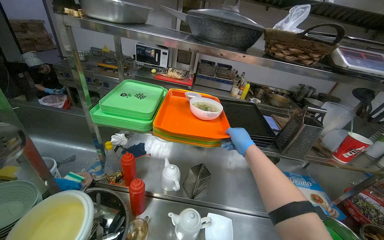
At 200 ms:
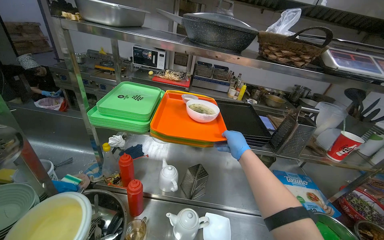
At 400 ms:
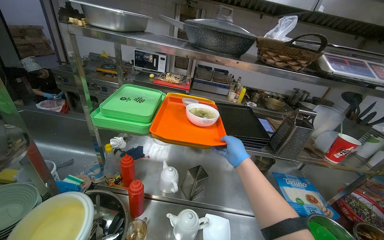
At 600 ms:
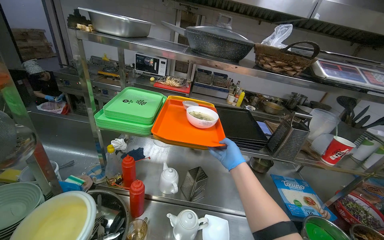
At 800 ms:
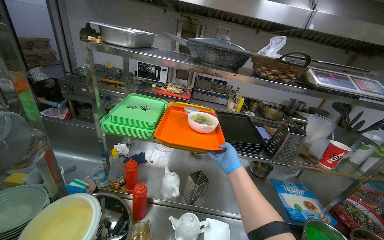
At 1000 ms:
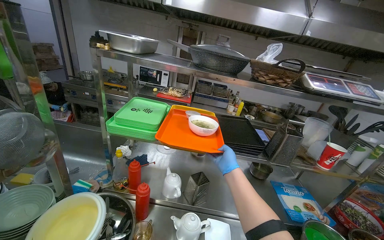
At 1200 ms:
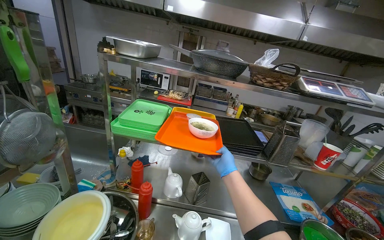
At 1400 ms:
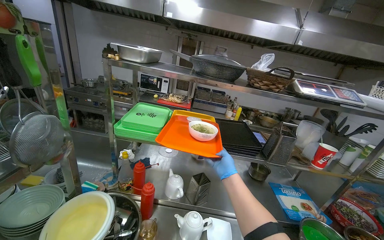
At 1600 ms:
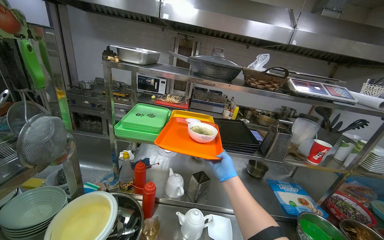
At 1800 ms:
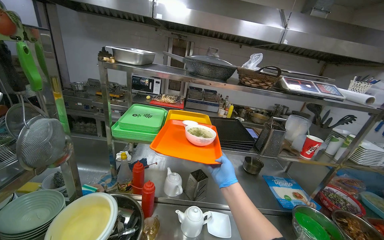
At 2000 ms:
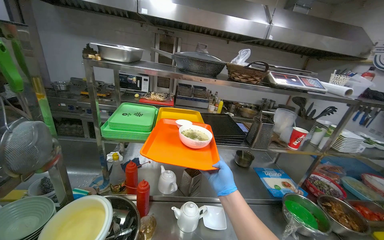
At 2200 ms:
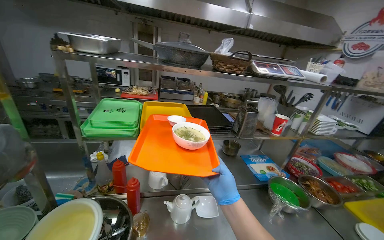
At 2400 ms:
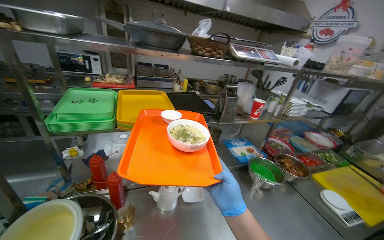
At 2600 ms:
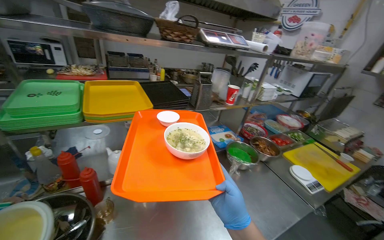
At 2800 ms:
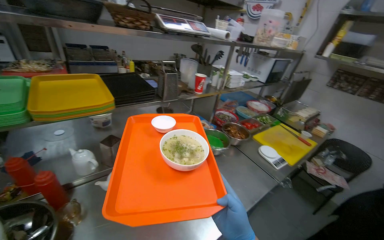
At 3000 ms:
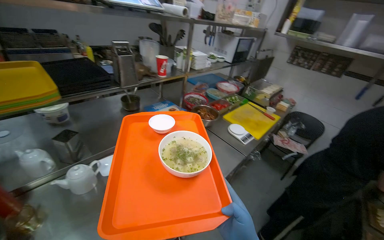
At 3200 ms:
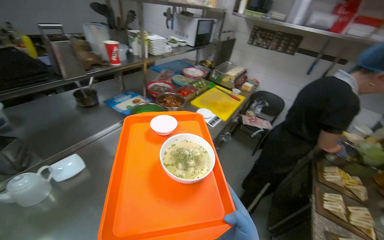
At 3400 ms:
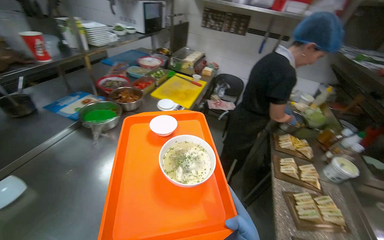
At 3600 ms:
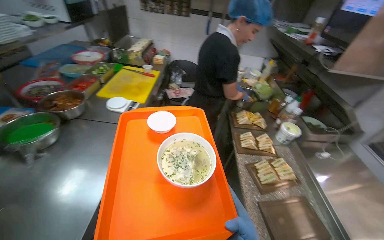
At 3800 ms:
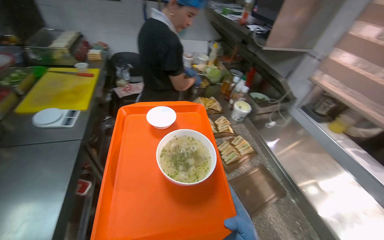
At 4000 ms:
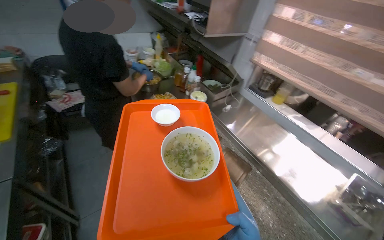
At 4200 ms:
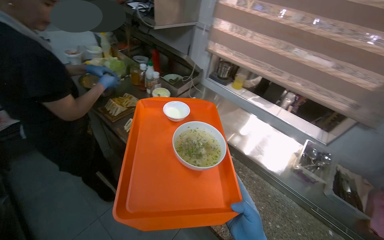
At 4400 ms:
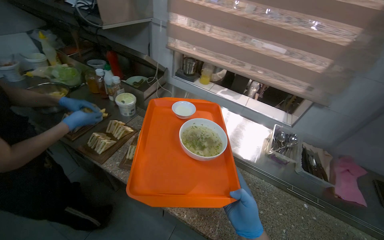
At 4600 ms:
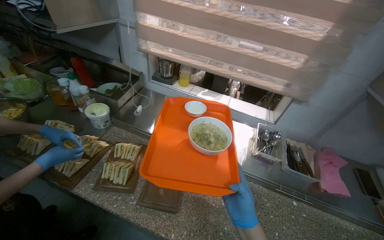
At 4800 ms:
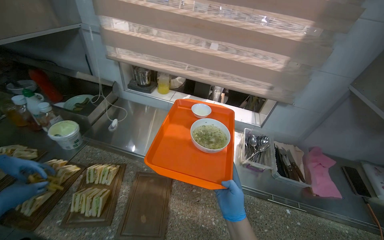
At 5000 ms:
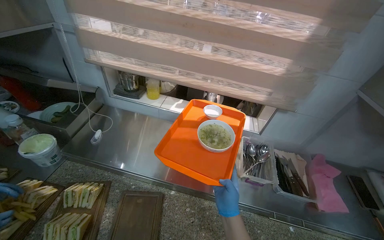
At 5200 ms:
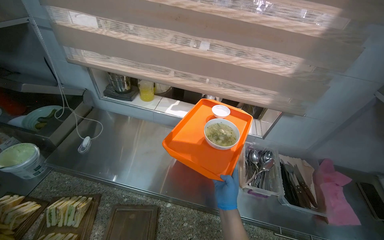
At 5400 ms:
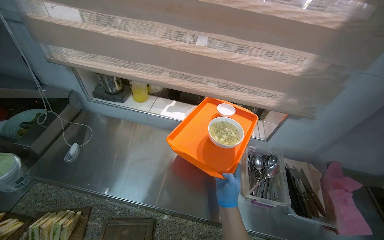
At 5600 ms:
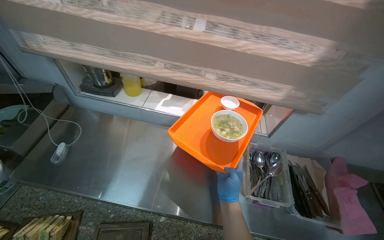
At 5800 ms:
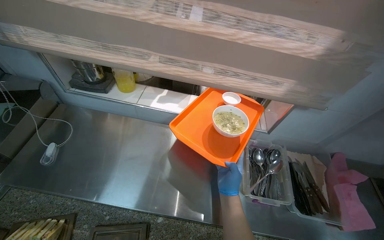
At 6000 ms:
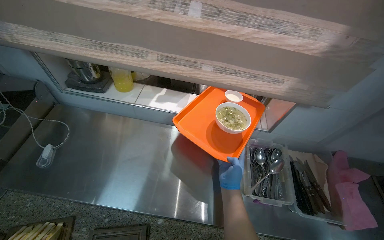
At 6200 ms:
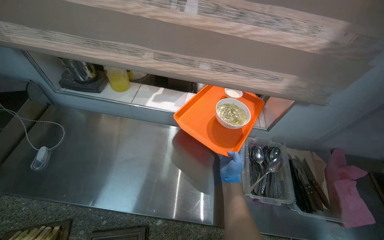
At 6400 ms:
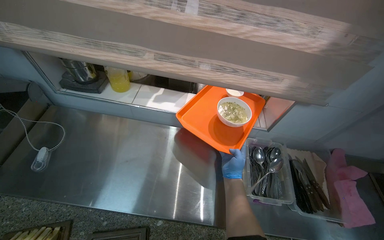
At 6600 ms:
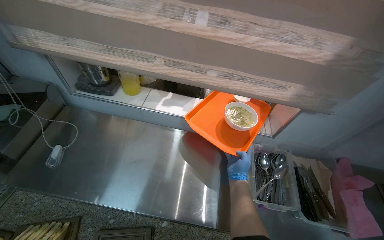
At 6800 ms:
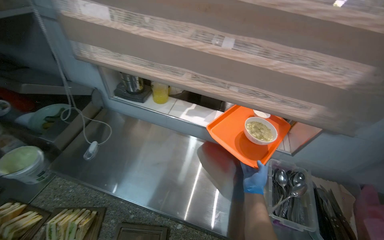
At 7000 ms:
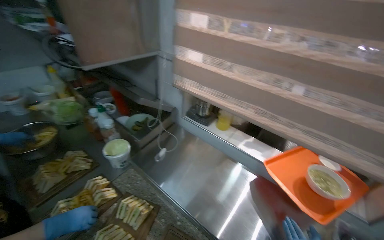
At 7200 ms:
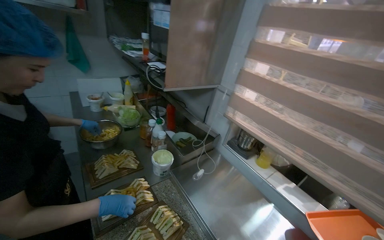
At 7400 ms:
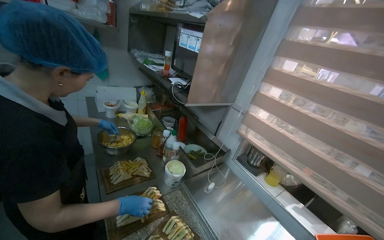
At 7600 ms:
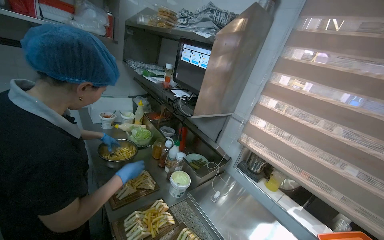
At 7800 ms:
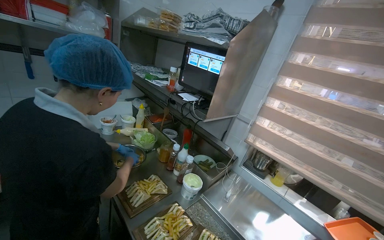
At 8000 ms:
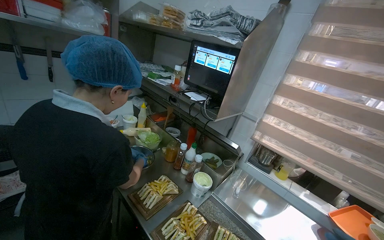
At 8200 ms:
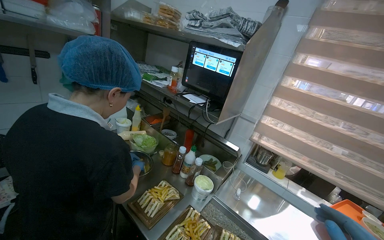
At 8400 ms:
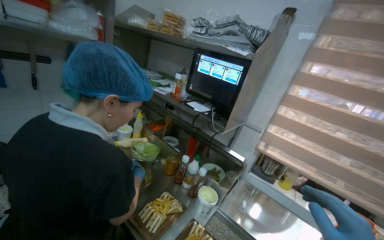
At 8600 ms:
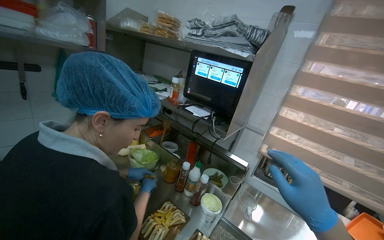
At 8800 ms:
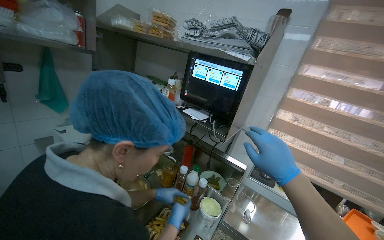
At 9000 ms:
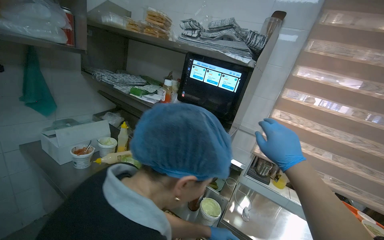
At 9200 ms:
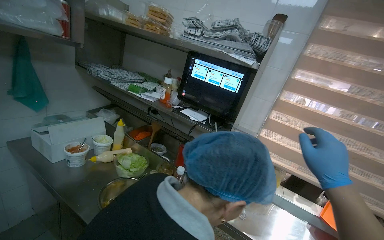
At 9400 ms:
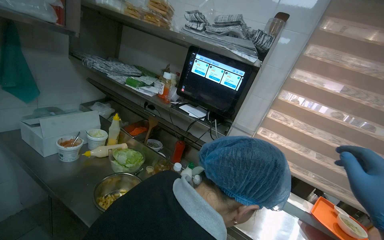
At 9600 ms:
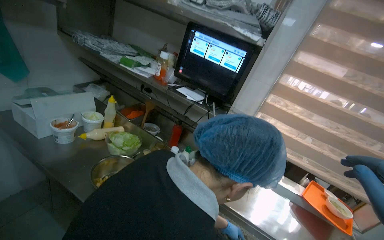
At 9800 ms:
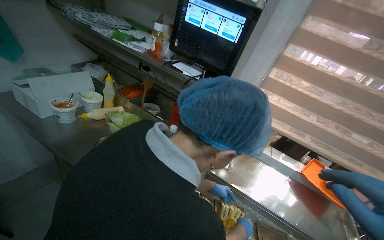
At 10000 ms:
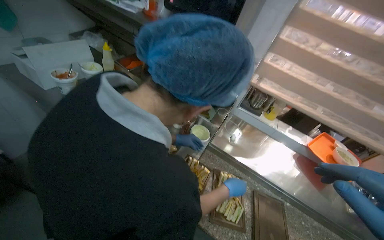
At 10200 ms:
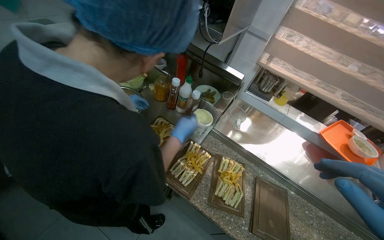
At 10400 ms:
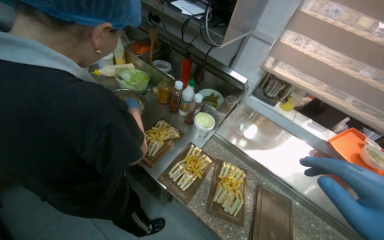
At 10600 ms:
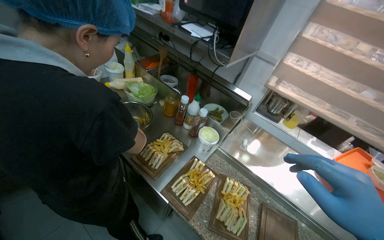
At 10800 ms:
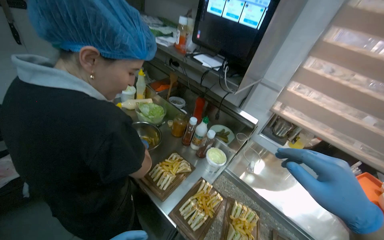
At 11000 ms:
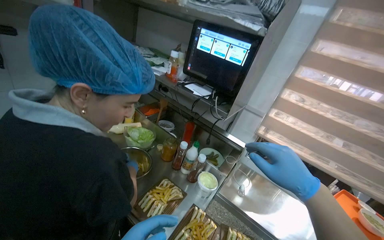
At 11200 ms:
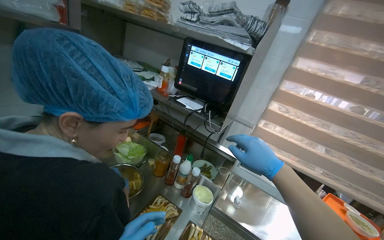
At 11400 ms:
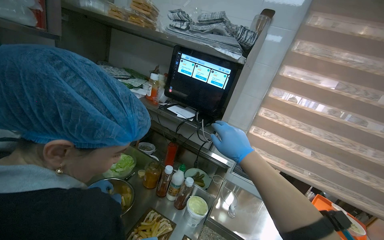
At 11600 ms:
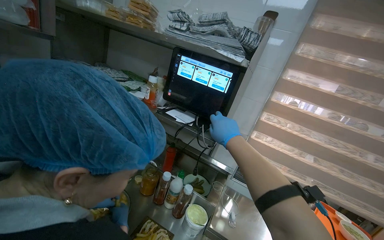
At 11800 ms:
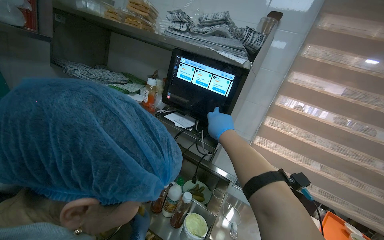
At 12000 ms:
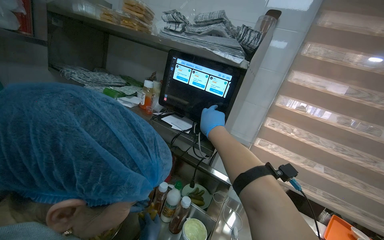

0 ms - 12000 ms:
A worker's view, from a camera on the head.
Job: preparing food.
The whole recording: Serving food into bowl. The worker scoops cooked food from a pot into a small white bowl.
0 ms - 1600 ms: The right hand moves down the picture, roughly 10 cm.
1600 ms - 3000 ms: The head turns to the right by approximately 45 degrees. The wearer looks roughly 20 degrees further downward.
3000 ms - 4400 ms: The wearer moves some 50 cm. The wearer looks some 105 degrees further to the right. The view tilts approximately 25 degrees downward.
4400 ms - 6000 ms: The wearer moves some 60 cm. The wearer looks approximately 20 degrees further to the right.
6000 ms - 7600 ms: The camera travels some 60 cm. The head turns to the left by roughly 45 degrees. The view tilts approximately 30 degrees upward.
7600 ms - 9000 ms: The wearer moves approximately 50 cm. The camera sweeps to the right, by roughly 20 degrees.
9000 ms - 10400 ms: The camera pitches downward, by about 25 degrees.
10400 ms - 12000 ms: The view tips upward by some 25 degrees.

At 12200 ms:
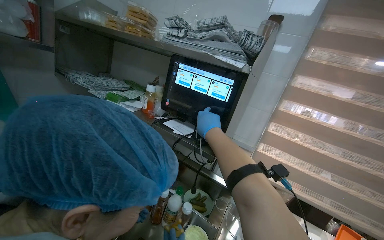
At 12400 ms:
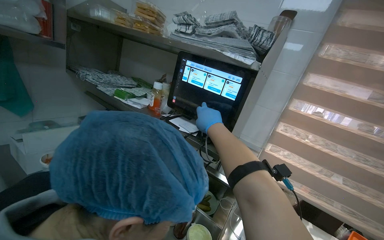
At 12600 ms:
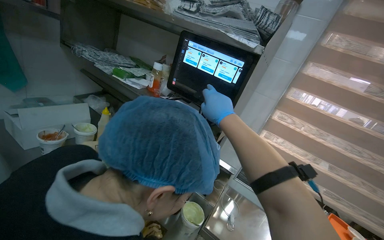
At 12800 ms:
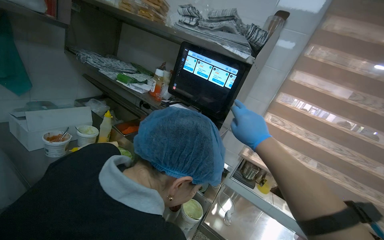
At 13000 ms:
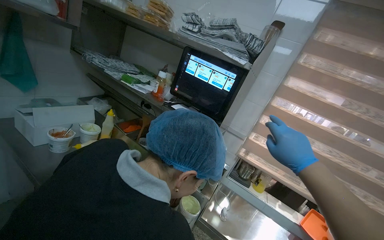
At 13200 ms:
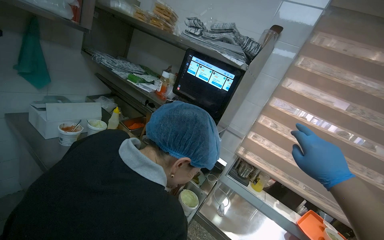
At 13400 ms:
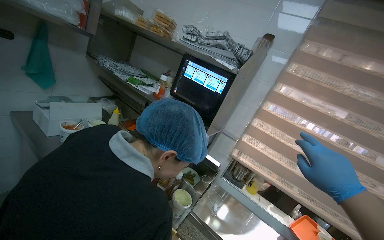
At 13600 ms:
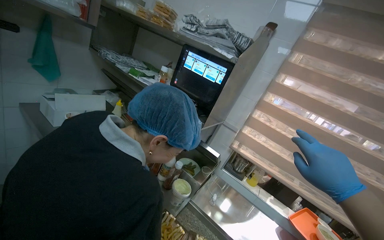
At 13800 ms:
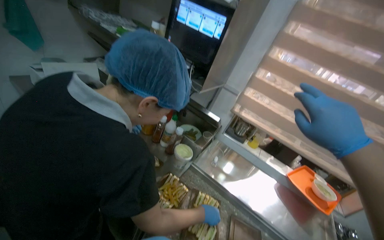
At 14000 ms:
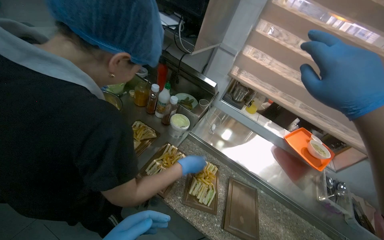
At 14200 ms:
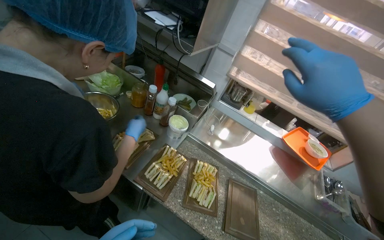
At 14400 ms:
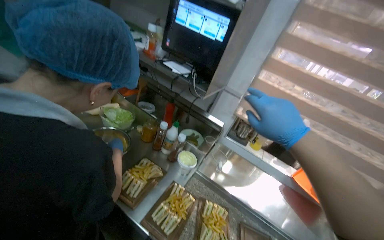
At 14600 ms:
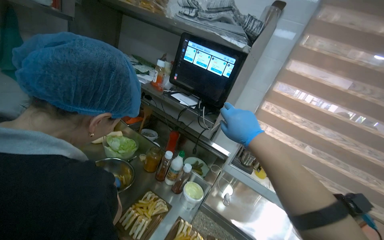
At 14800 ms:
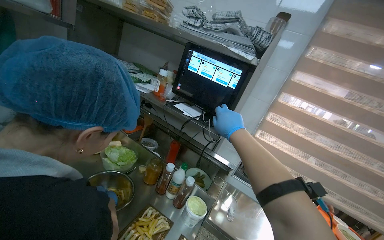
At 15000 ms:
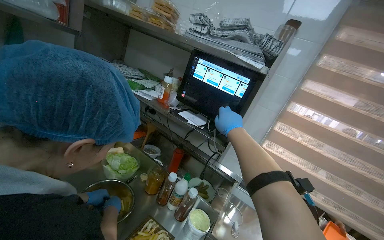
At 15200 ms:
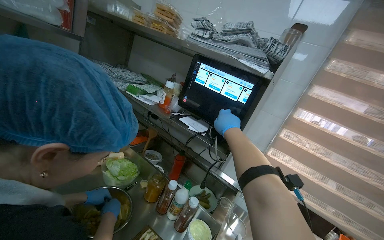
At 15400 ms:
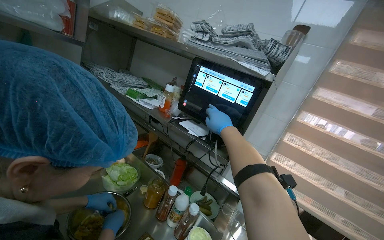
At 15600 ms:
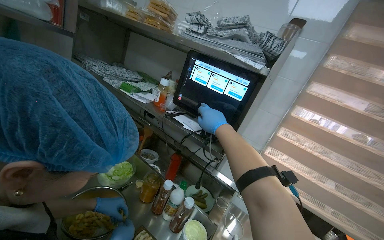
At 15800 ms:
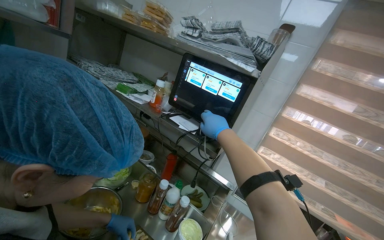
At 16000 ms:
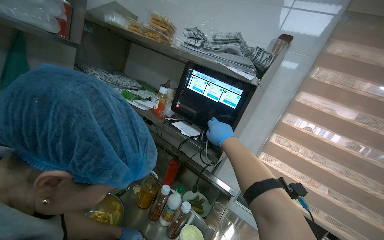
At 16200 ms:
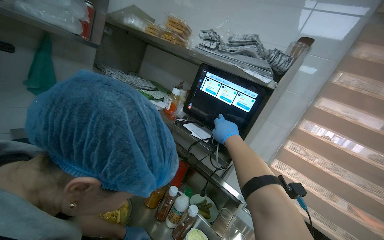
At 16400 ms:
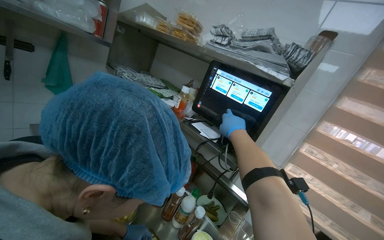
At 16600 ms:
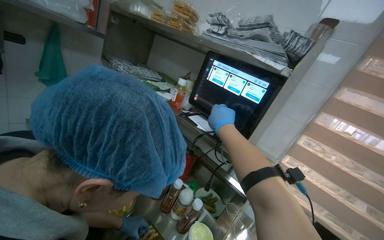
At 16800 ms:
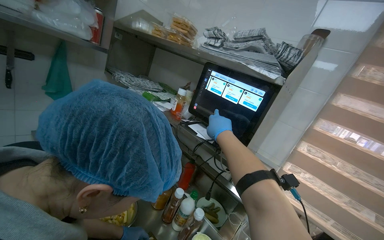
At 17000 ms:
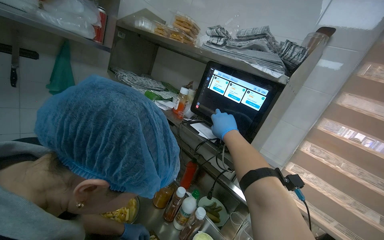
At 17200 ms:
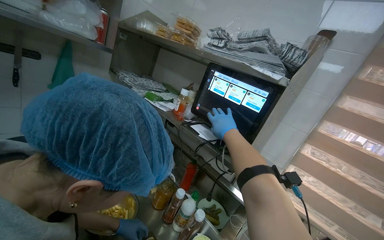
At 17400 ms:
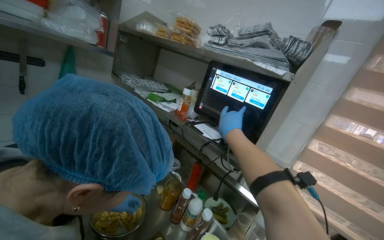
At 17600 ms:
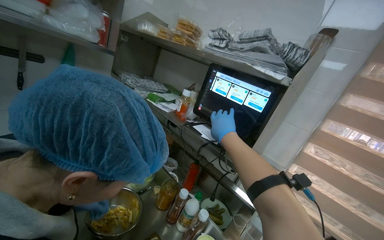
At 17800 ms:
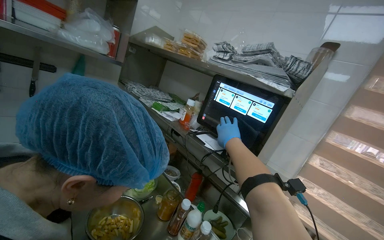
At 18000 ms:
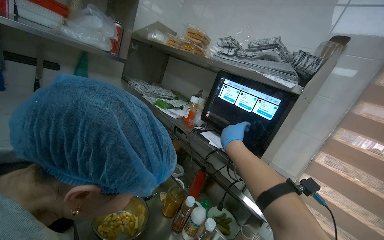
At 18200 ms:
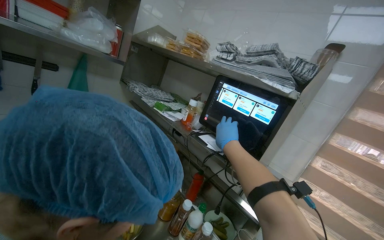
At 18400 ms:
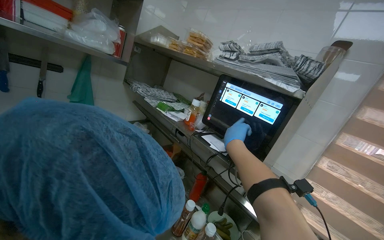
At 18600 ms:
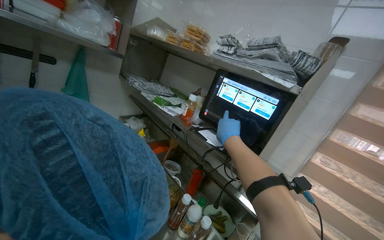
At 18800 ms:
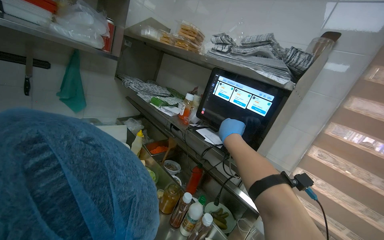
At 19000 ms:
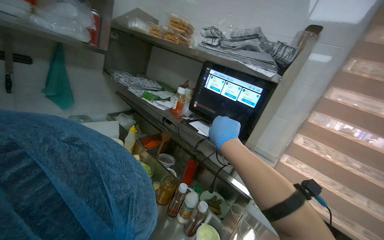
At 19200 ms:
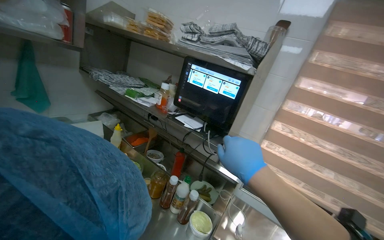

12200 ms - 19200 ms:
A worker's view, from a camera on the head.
Job: preparing food.
The whole recording: Serving food into bowl. The worker scoops cooked food from a pot into a small white bowl.
12200 ms - 13600 ms: The right hand is displaced to the right, nearer to the camera and down the picture by some 50 cm.
13600 ms - 15000 ms: The right hand shifts some 50 cm to the left, up the picture and farther from the camera.
17800 ms - 19200 ms: The right hand heads nearer to the camera, covering approximately 25 cm.
